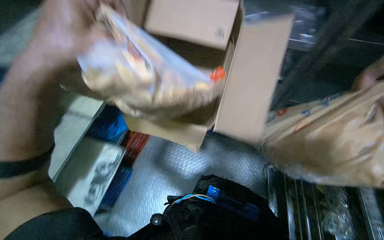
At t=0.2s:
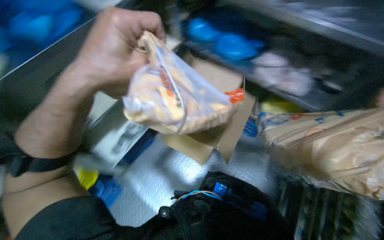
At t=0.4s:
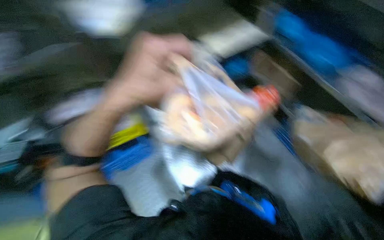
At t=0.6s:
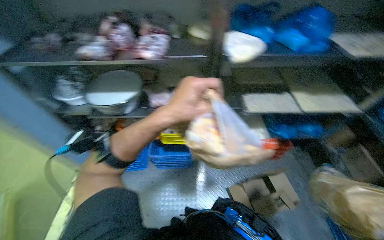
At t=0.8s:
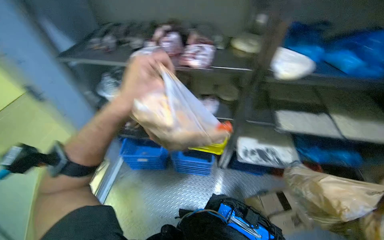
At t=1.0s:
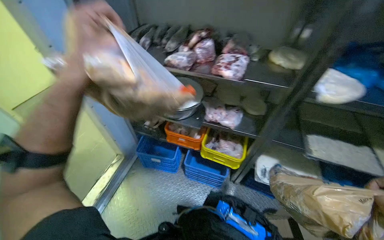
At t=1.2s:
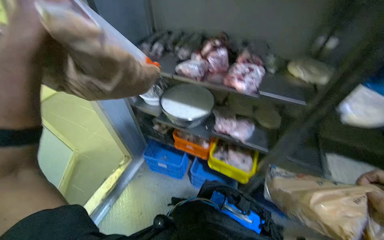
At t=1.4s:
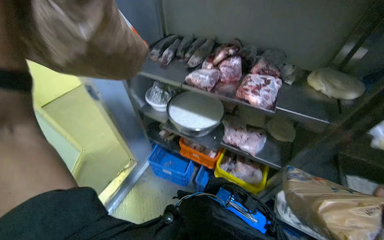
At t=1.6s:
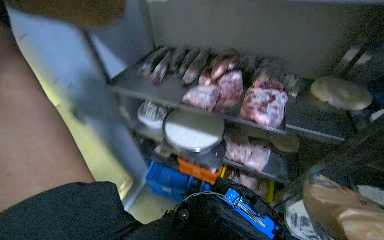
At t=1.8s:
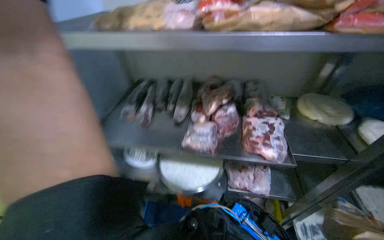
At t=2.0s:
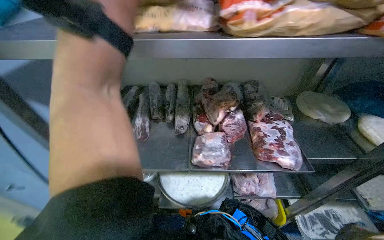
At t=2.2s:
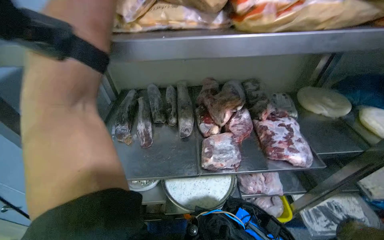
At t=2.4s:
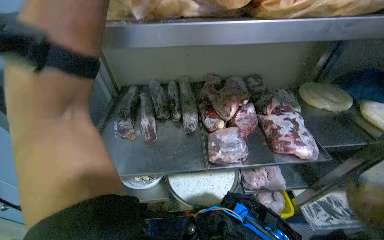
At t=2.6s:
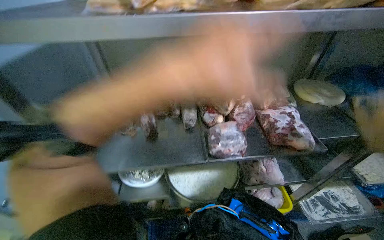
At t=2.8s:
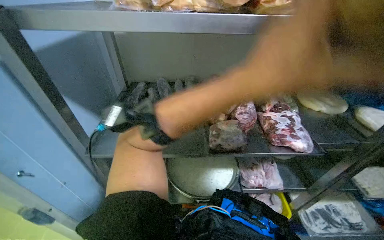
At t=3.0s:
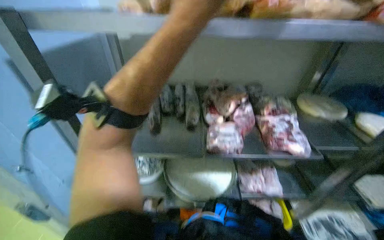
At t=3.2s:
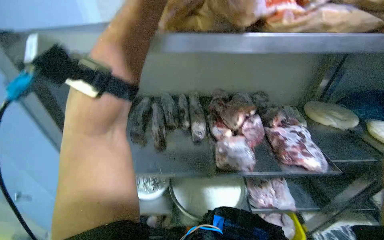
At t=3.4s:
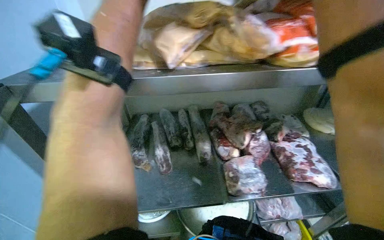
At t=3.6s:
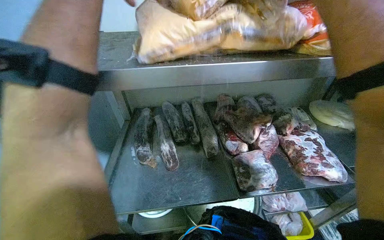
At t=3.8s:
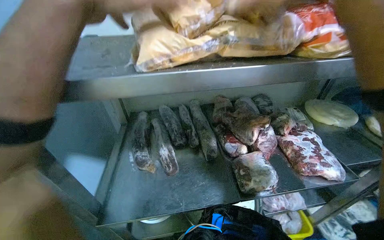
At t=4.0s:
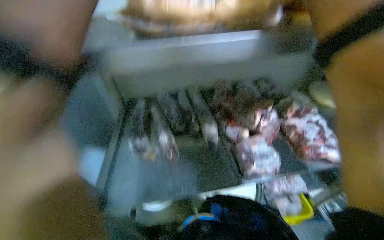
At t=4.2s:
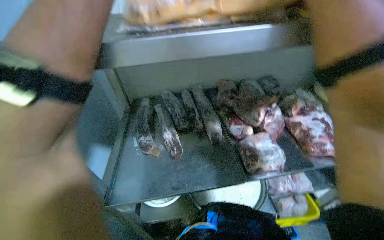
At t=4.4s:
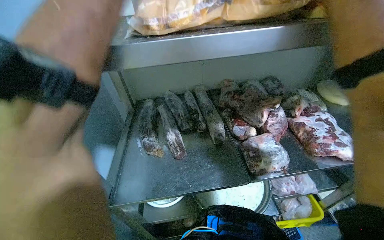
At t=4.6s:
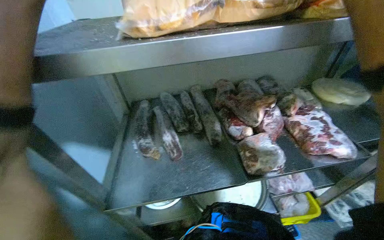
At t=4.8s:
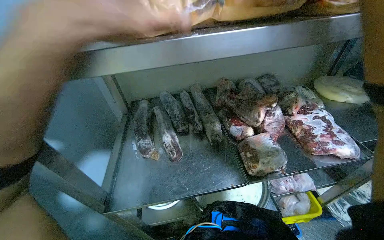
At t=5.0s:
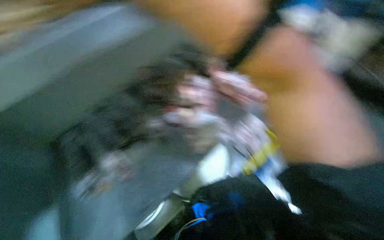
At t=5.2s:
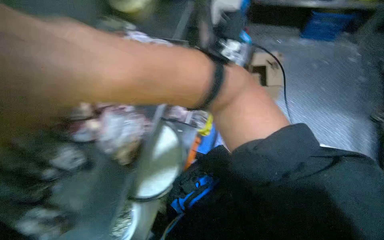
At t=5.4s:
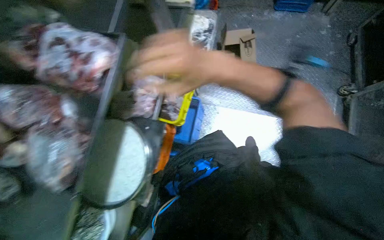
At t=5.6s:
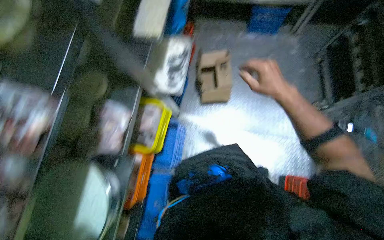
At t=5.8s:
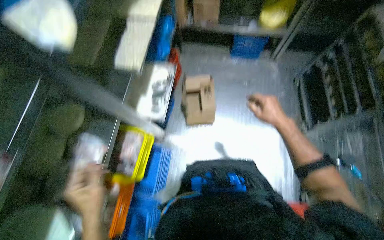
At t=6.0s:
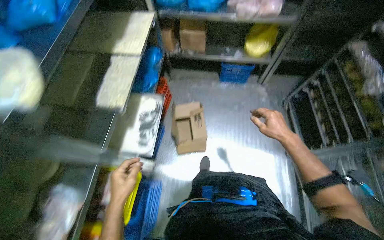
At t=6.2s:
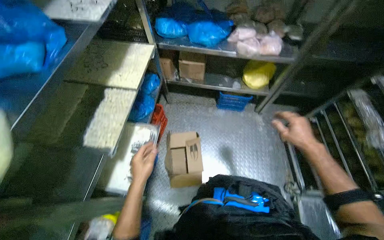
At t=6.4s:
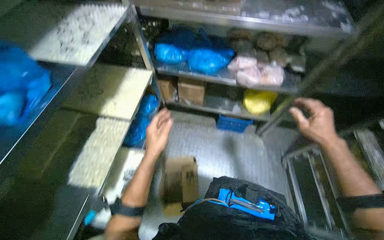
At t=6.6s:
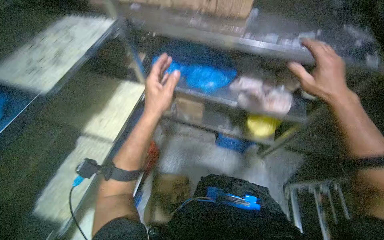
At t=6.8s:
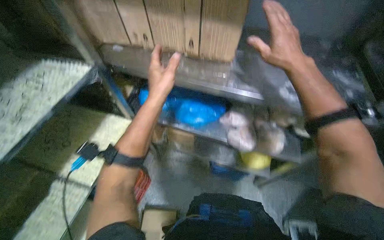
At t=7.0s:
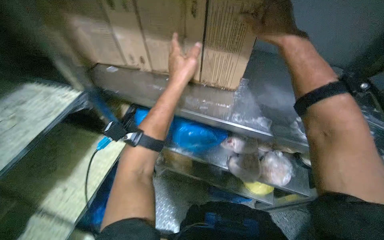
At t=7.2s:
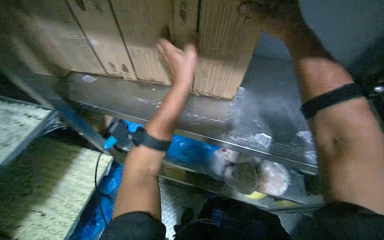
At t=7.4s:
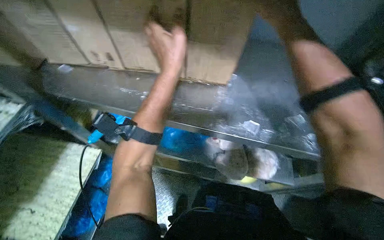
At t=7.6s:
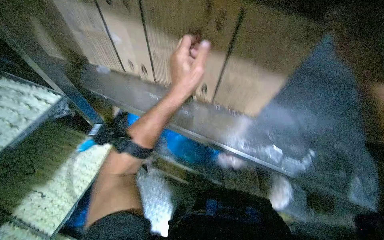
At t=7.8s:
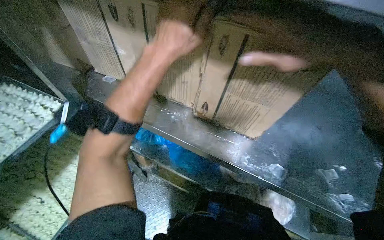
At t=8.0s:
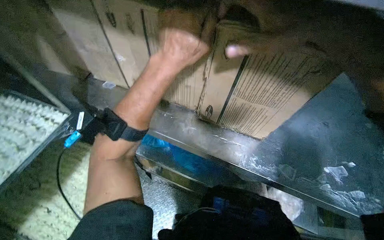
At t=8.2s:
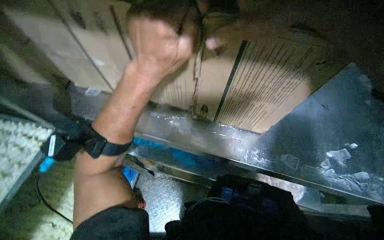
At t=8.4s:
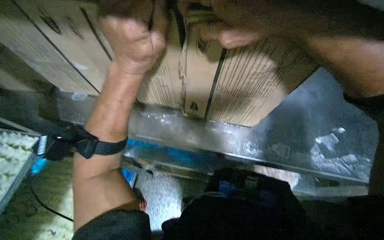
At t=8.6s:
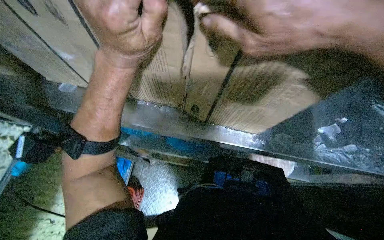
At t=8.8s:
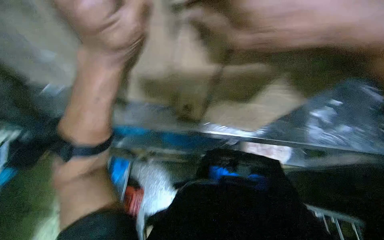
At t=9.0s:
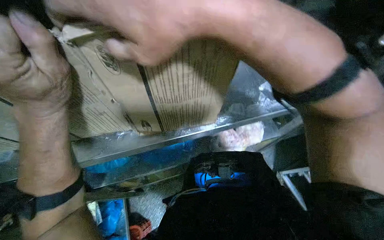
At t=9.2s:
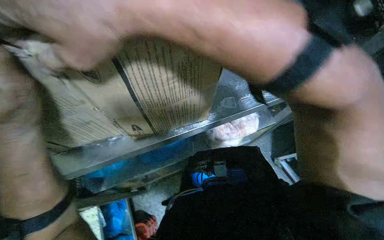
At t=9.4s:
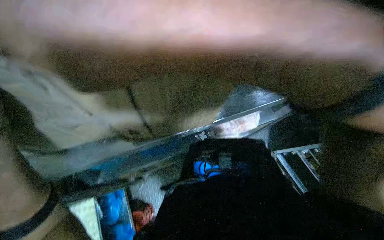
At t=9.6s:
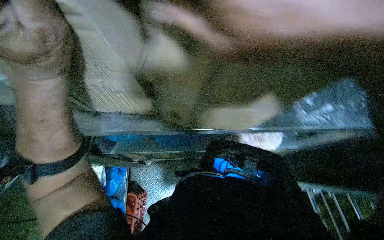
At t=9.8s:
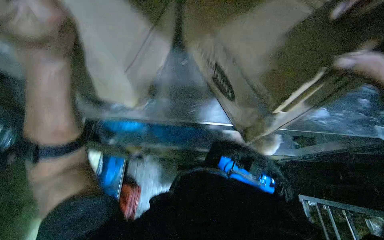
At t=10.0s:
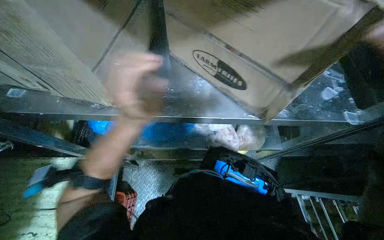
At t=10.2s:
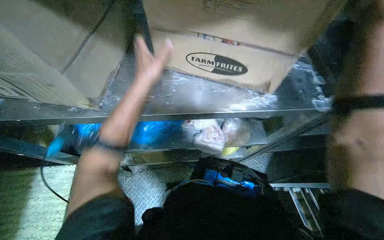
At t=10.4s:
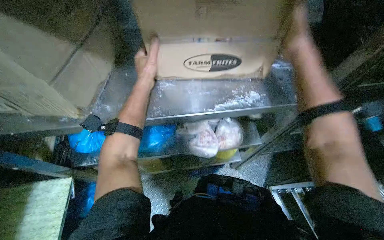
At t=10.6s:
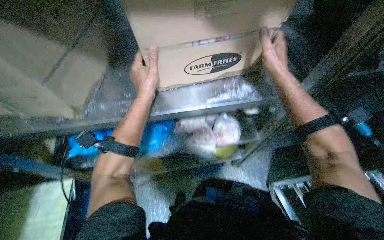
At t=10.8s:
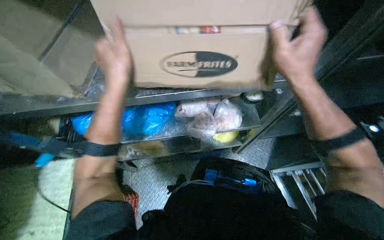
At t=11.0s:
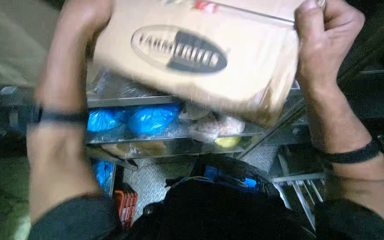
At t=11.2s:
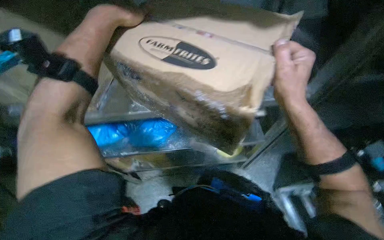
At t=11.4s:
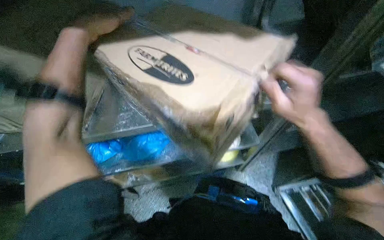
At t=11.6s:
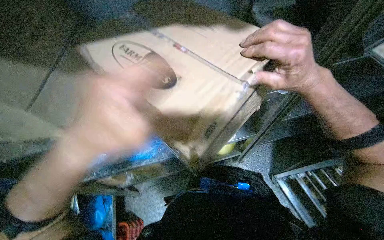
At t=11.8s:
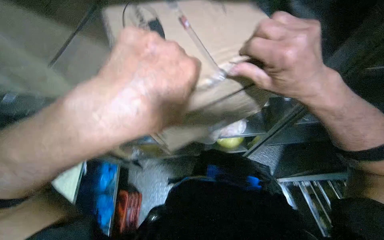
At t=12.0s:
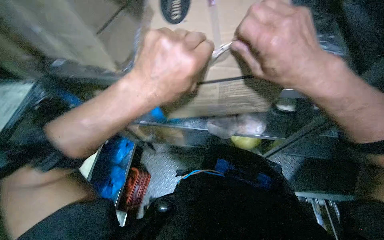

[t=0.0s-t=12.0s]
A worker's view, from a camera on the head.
Job: preparing food.
The whole recording: Stocking frozen food onto shelves. The worker unloads bags of frozen food from cardboard boxes and places them onto metal shelves.
t=0.0s to t=1.6s: The wearer looks about 45 degrees further to the left.
t=1.6s to t=3.0s: The wearer's head swings about 20 degrees to the right.
t=4.4s to t=6.0s: The camera travels roughly 60 cm. The head turns to the right by roughly 25 degrees.
t=6.0s to t=7.6s: The head travels approximately 90 cm. The view tips upward by approximately 15 degrees.
t=7.6s to t=9.0s: The view tilts about 15 degrees downward.
t=10.4s to t=12.0s: The left hand moves nearer to the camera and to the right, about 25 cm. Meanwhile the right hand heads down the picture and nearer to the camera, covering approximately 20 cm.

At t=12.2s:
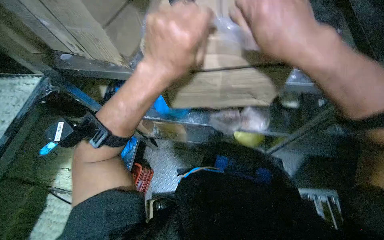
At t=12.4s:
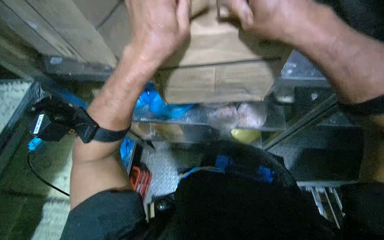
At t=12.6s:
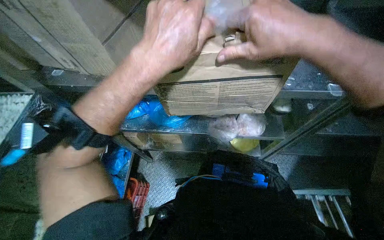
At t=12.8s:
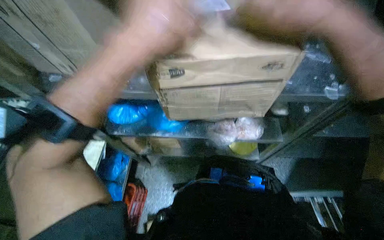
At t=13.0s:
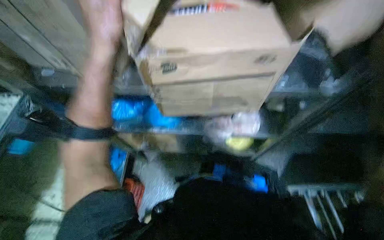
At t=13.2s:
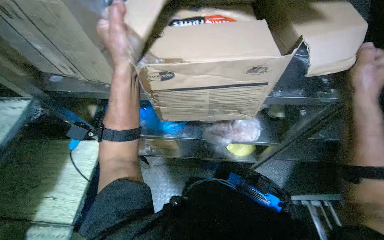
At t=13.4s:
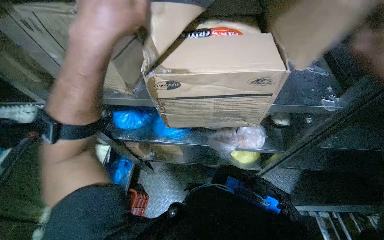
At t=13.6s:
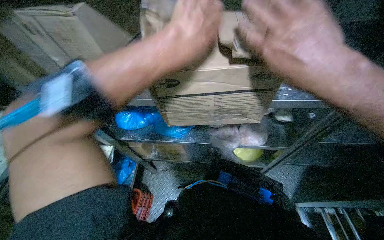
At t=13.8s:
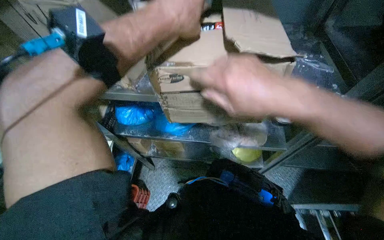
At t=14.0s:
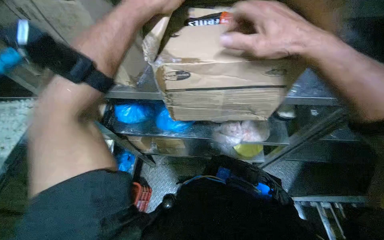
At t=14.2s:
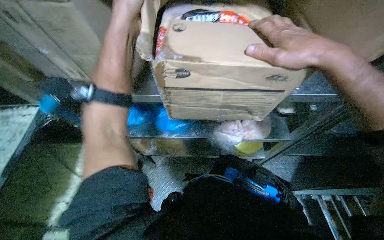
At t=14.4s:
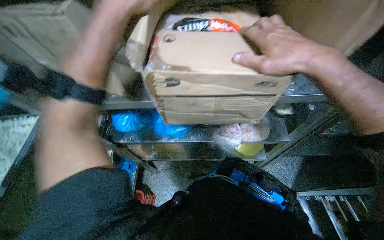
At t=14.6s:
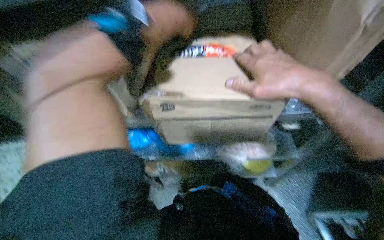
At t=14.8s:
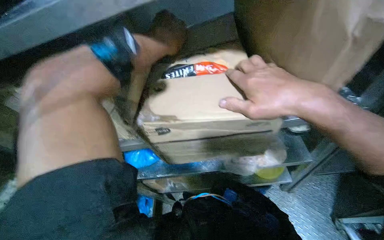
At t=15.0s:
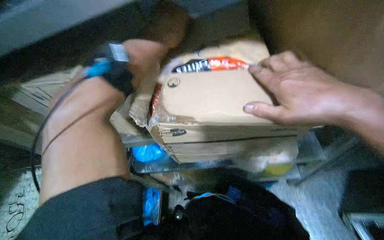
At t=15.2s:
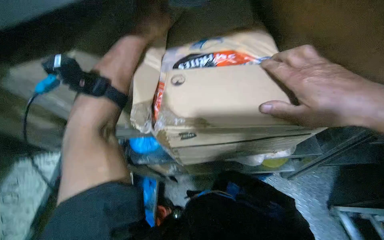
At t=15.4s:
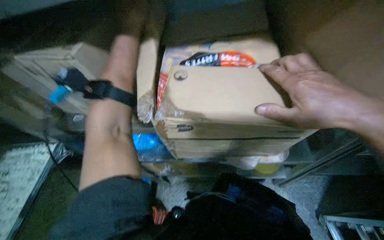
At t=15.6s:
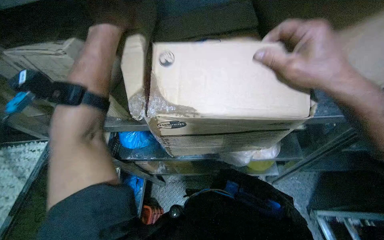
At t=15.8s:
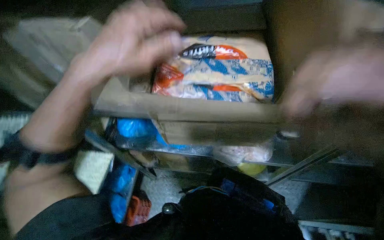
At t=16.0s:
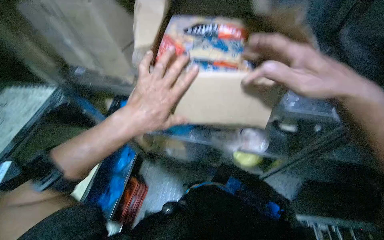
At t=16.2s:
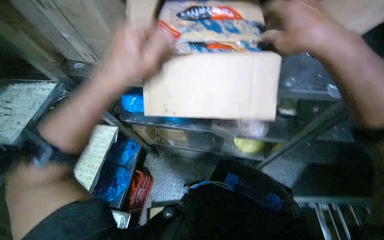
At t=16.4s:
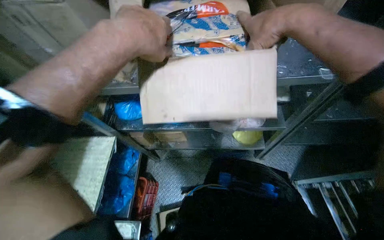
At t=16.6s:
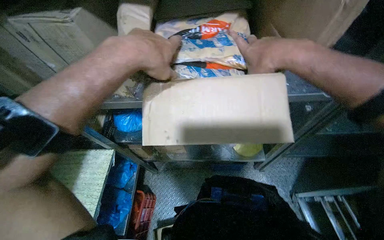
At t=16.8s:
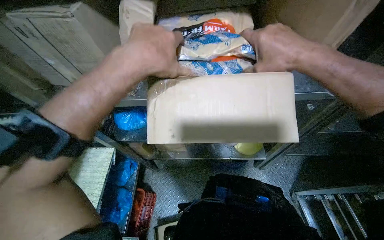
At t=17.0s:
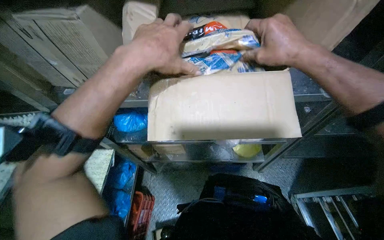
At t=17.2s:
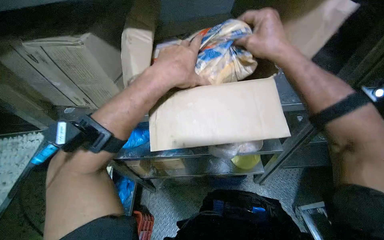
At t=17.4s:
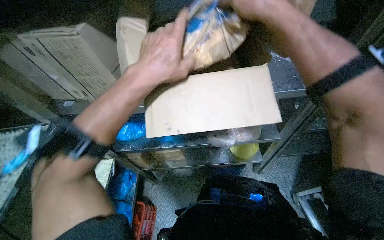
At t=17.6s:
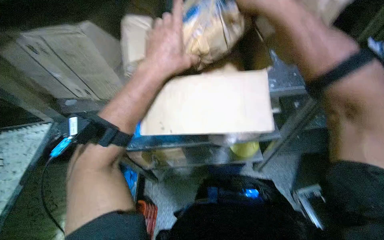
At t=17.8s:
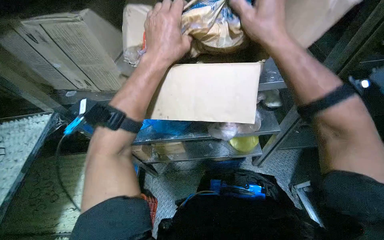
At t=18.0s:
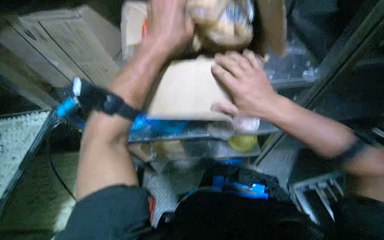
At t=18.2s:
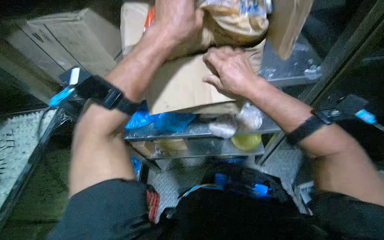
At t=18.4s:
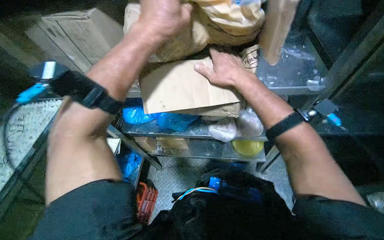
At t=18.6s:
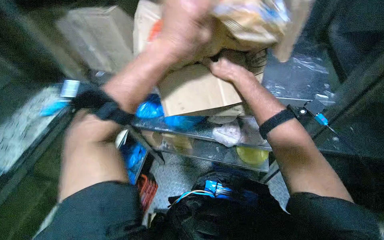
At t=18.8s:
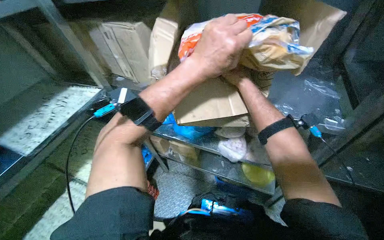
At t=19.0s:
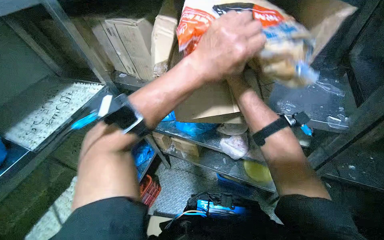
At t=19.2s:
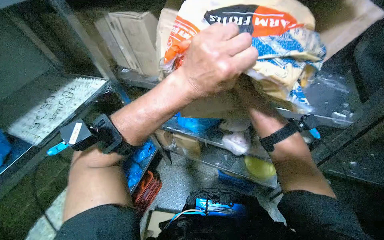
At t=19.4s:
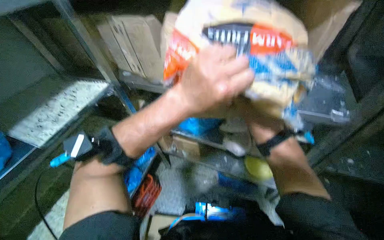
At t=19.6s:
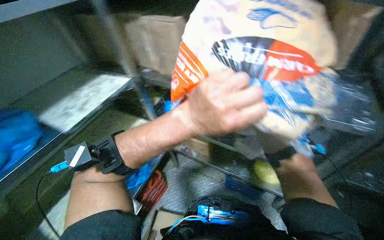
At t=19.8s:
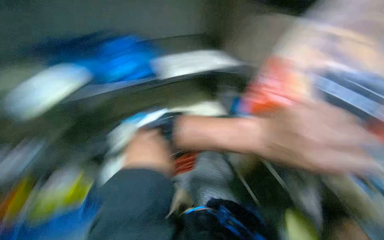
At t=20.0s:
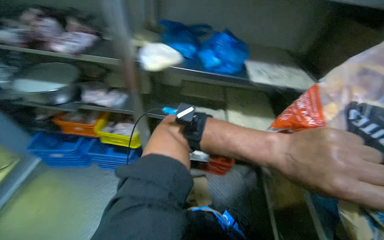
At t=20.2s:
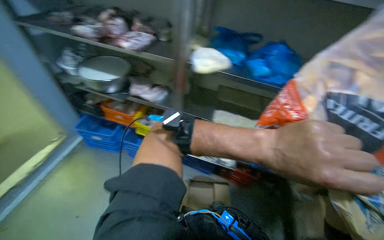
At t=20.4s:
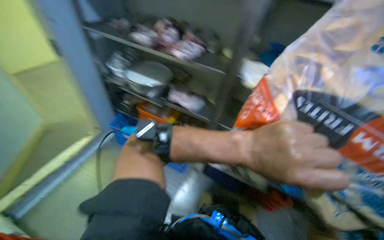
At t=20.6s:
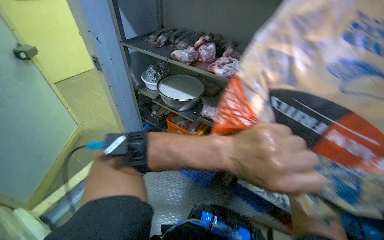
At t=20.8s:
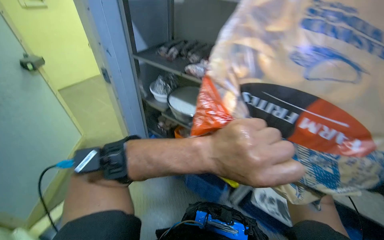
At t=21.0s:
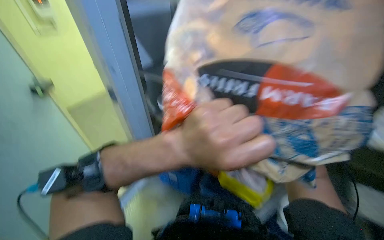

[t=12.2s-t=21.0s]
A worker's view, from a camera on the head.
Job: preparing food.
The whole recording: Stocking frozen food onto shelves. The worker unloads bags of frozen food from cardboard boxes and places them onto metal shelves.
t=12.2s to t=13.6s: The left hand travels to the left and back again, about 15 cm each way.
t=13.6s to t=15.2s: The left hand goes nearer and farther, approximately 15 cm each way, reversing 2 times.
t=15.2s to t=16.6s: The left hand moves down the picture and nearer to the camera, approximately 30 cm.
t=16.6s to t=18.0s: The right hand heads down the picture, covering roughly 15 cm.
t=18.0s to t=19.6s: The head rotates some 30 degrees to the left.
t=19.6s to t=21.0s: The wearer moves roughly 50 cm. The wearer's head swings roughly 45 degrees to the left.
